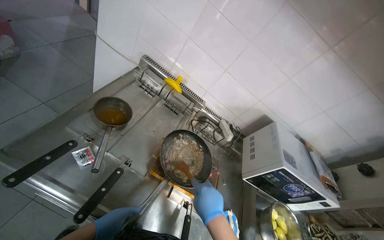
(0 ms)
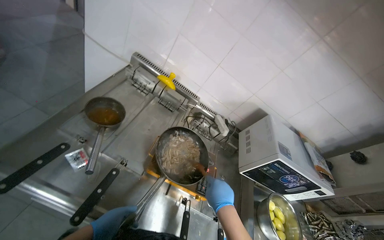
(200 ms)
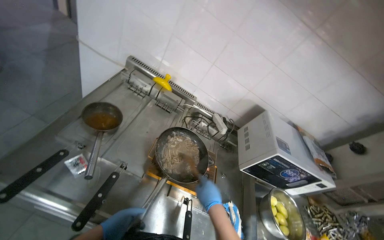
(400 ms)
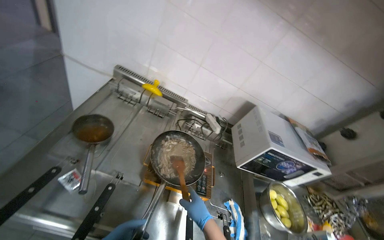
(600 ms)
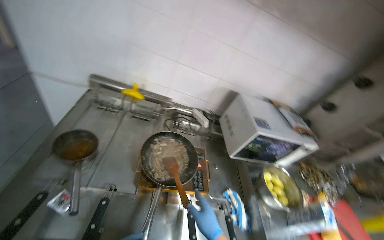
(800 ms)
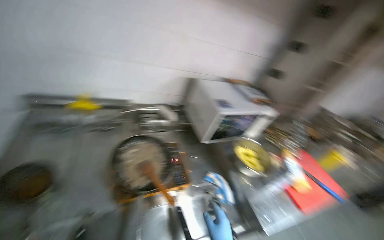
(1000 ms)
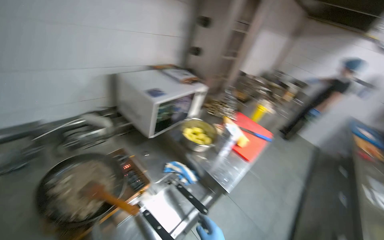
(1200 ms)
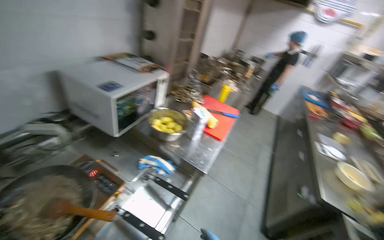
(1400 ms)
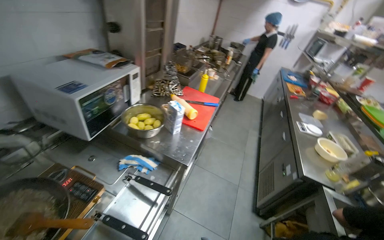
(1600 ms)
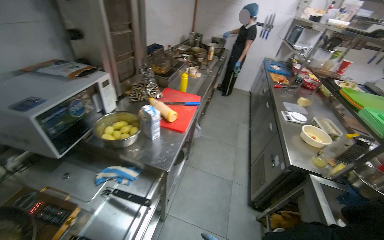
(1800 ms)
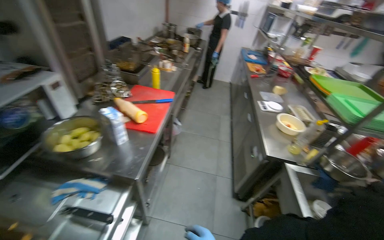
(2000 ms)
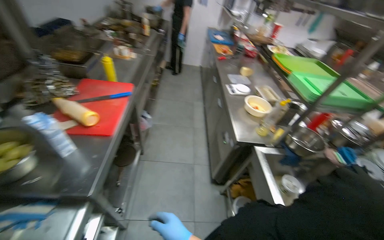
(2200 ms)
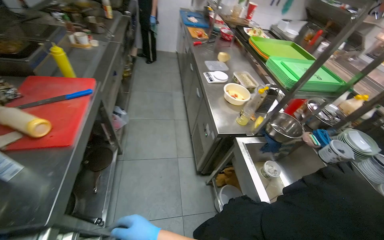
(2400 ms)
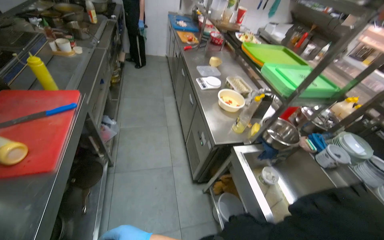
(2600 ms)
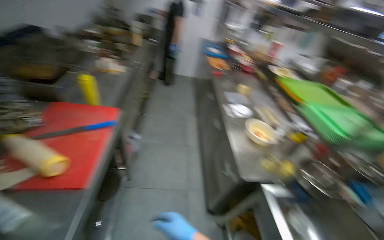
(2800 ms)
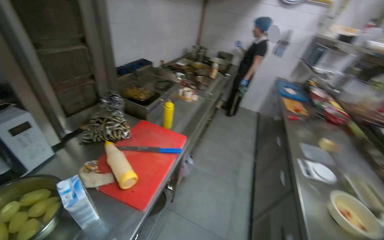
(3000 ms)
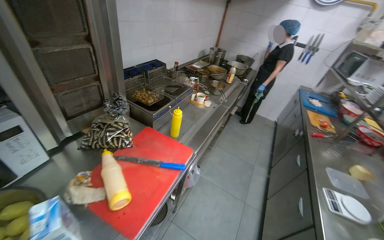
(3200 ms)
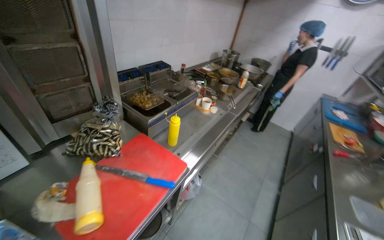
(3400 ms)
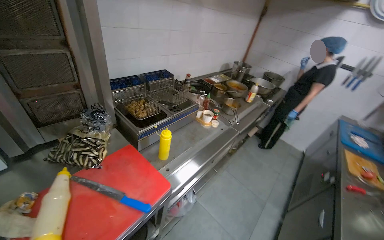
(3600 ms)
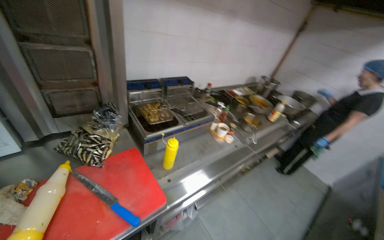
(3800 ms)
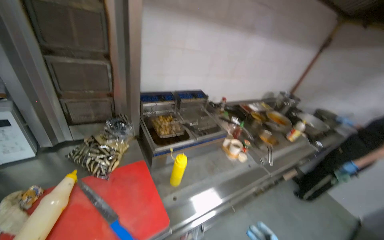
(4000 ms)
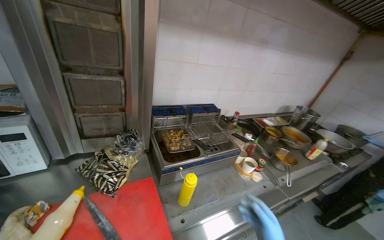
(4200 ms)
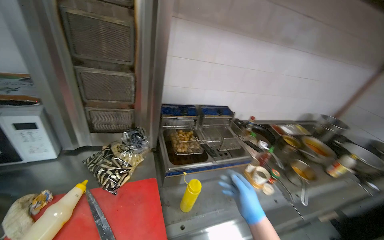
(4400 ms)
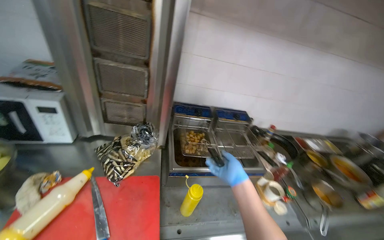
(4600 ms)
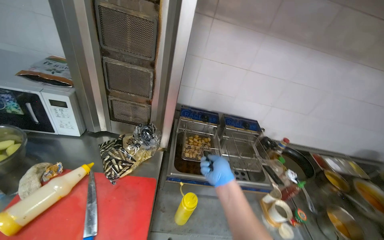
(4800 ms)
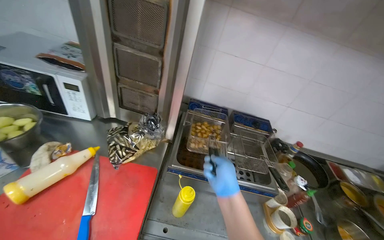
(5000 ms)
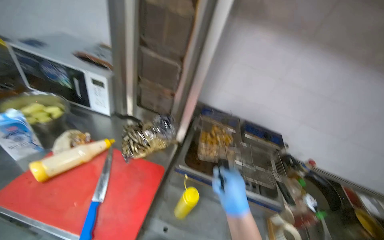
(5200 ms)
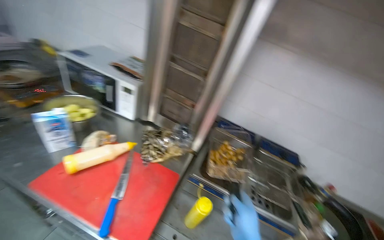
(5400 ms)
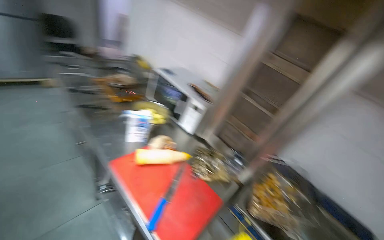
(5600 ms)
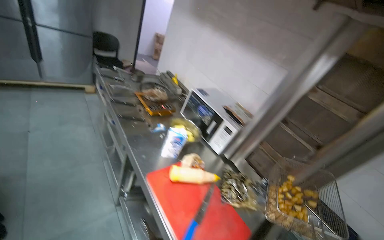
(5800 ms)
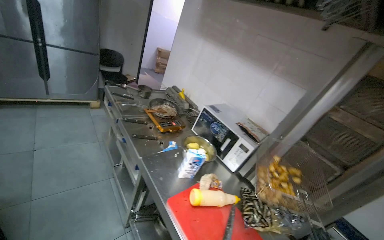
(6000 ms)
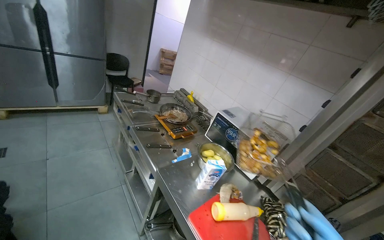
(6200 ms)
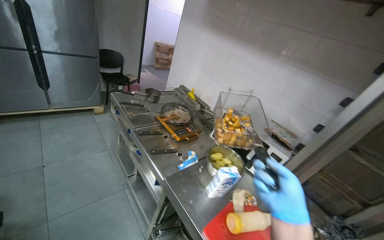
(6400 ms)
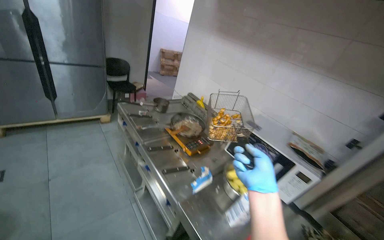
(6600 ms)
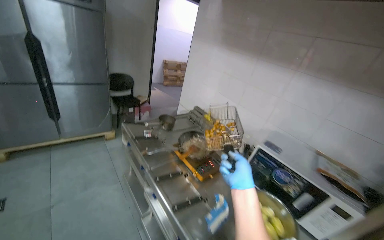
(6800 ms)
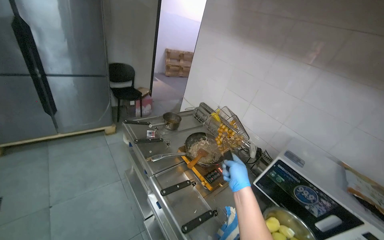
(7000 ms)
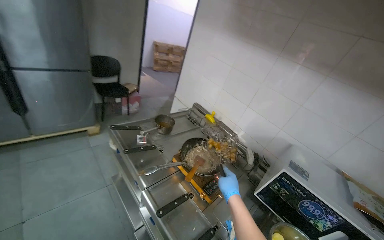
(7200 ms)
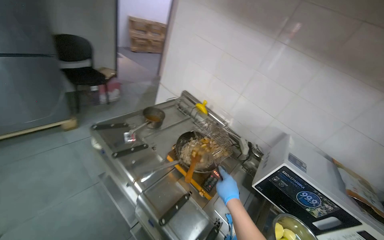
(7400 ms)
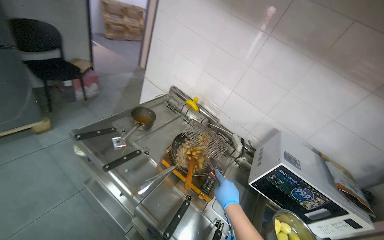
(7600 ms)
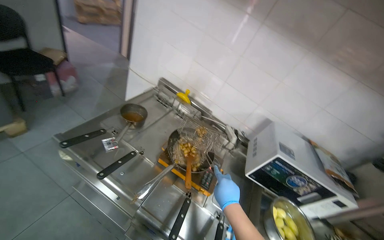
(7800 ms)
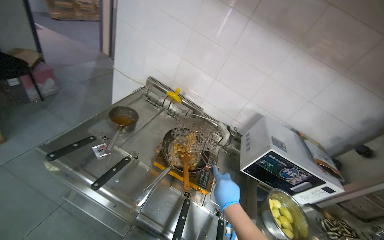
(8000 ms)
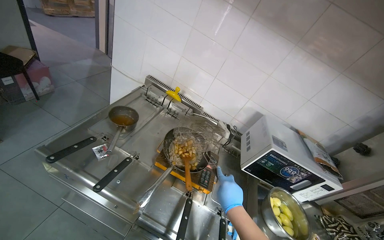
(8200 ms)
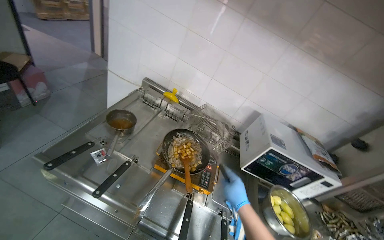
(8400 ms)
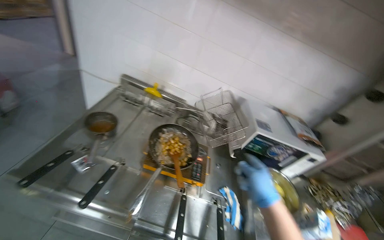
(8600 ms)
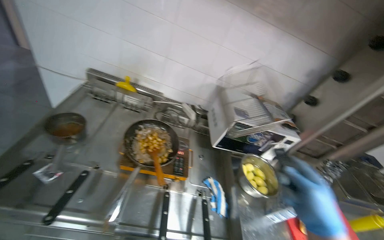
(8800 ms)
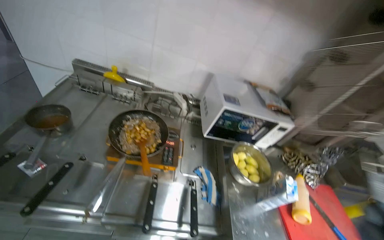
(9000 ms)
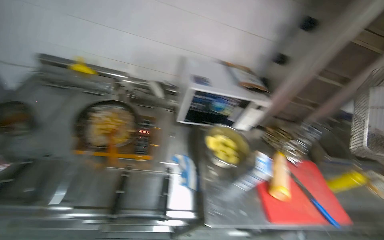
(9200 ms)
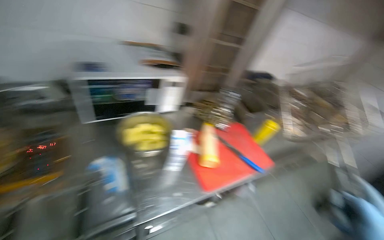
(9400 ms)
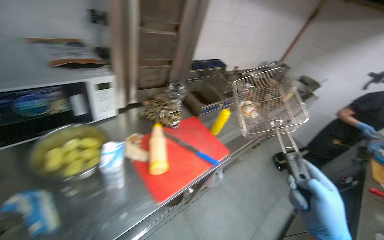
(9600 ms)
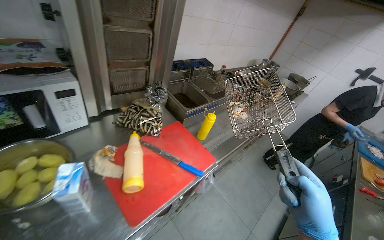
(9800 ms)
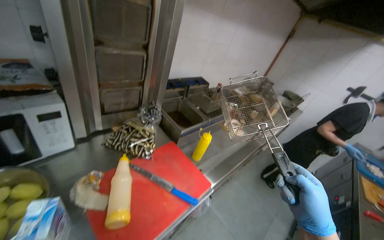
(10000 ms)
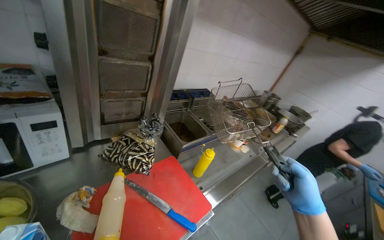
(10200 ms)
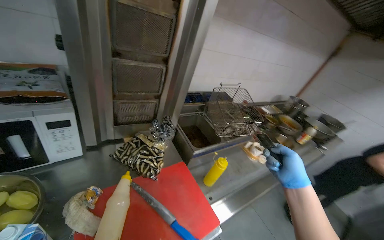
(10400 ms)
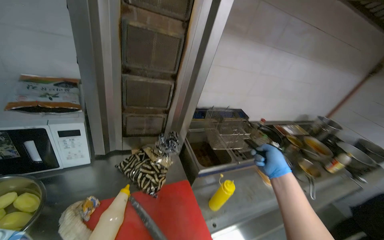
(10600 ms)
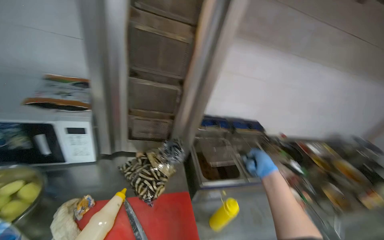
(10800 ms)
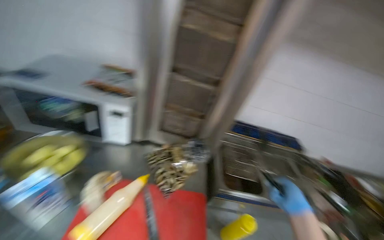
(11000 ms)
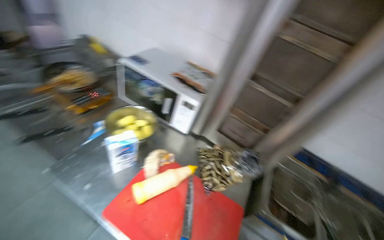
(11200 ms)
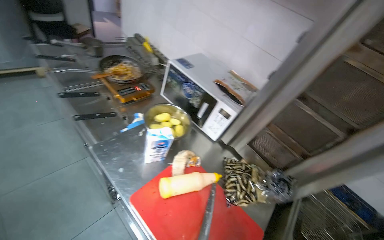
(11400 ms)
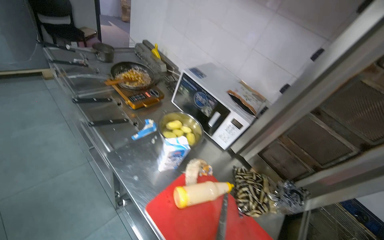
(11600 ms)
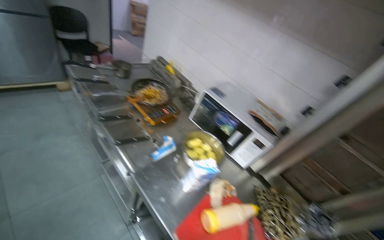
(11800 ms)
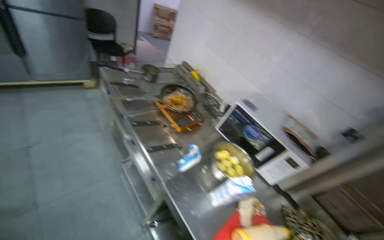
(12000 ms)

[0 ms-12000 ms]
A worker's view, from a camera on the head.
Job: preparing food.
The whole recording: Cooking meal and garnishing before serving. The worker cooks the meal on the gas stove, garnishes it with herbs, and places it into a white dish.
0 ms to 1600 ms: The wearer's head swings approximately 85 degrees to the right. The view tilts some 20 degrees downward.
1600 ms to 3000 ms: The wearer moves approximately 60 cm.
3000 ms to 4400 ms: The camera travels about 60 cm. The wearer looks approximately 50 degrees further to the left. The view tips upward by some 15 degrees.
4400 ms to 6000 ms: The wearer's head swings about 70 degrees to the left. The wearer looks about 25 degrees further upward.
6000 ms to 7600 ms: The head travels approximately 1 m. The wearer looks approximately 15 degrees further to the right. The wearer looks roughly 15 degrees further downward.
7600 ms to 9000 ms: The wearer's head swings approximately 30 degrees to the right. The view tilts about 15 degrees downward.
9000 ms to 10400 ms: The camera is carried approximately 80 cm. The head rotates about 35 degrees to the right.
10400 ms to 12000 ms: The head turns to the left by roughly 80 degrees. The view tips upward by about 15 degrees.

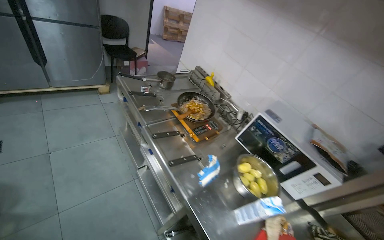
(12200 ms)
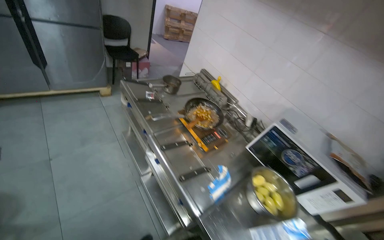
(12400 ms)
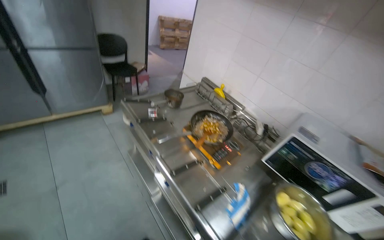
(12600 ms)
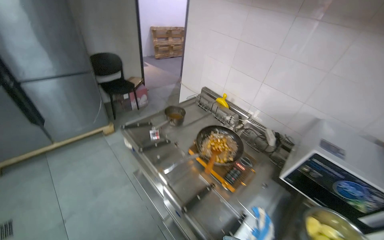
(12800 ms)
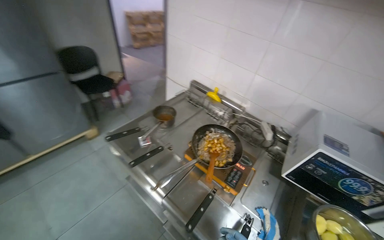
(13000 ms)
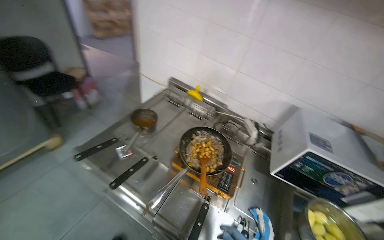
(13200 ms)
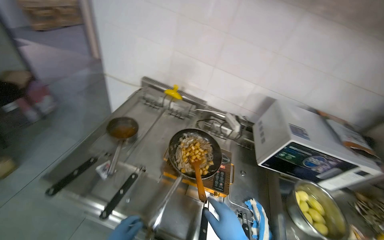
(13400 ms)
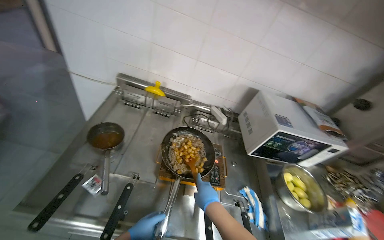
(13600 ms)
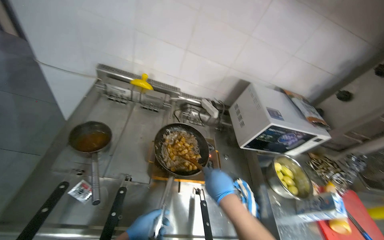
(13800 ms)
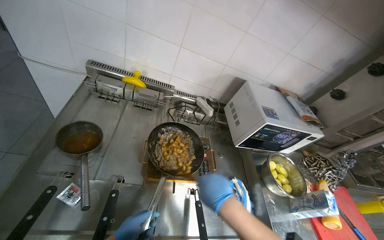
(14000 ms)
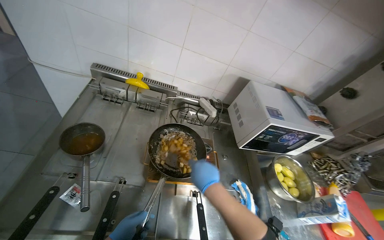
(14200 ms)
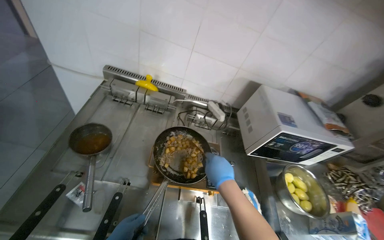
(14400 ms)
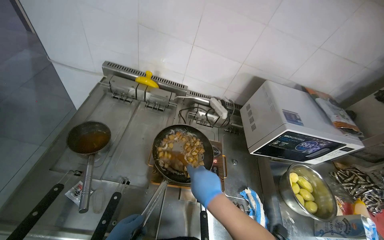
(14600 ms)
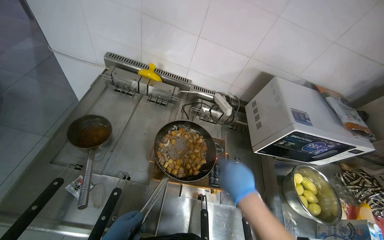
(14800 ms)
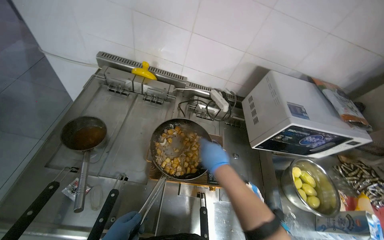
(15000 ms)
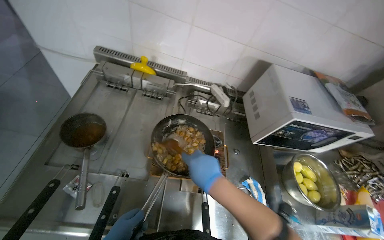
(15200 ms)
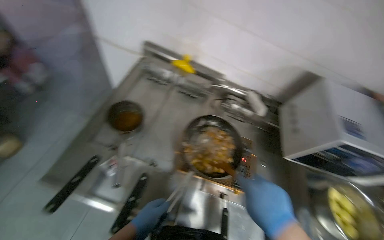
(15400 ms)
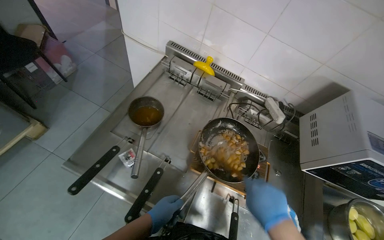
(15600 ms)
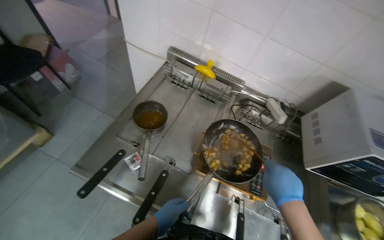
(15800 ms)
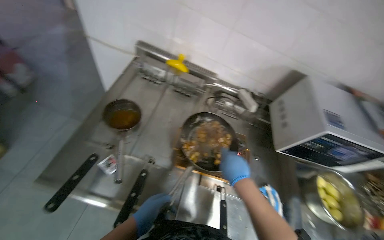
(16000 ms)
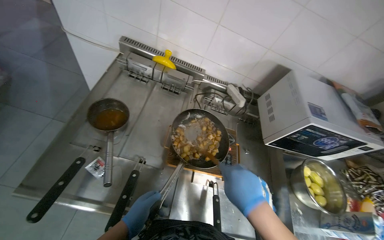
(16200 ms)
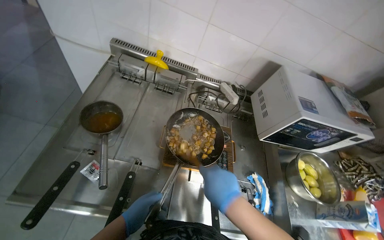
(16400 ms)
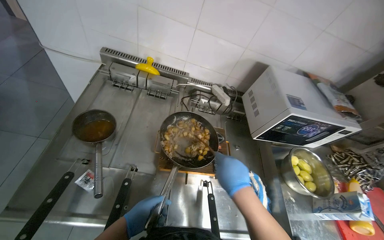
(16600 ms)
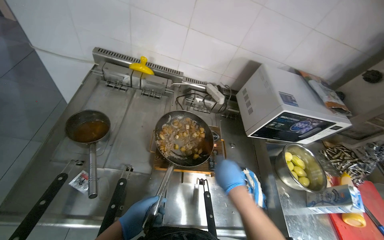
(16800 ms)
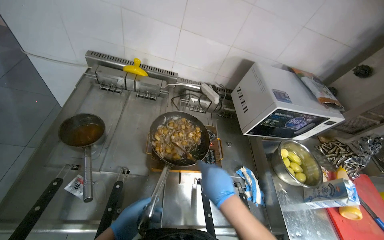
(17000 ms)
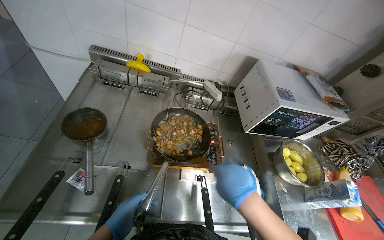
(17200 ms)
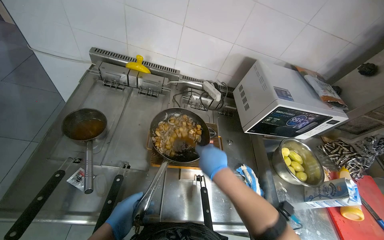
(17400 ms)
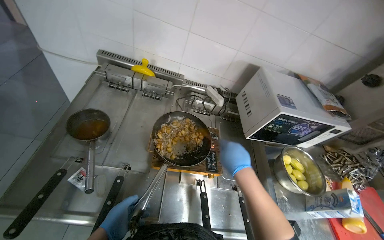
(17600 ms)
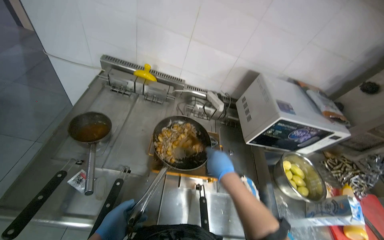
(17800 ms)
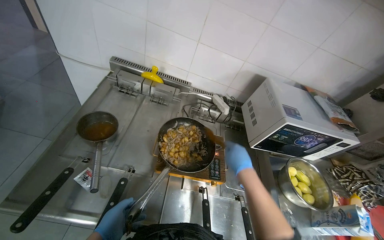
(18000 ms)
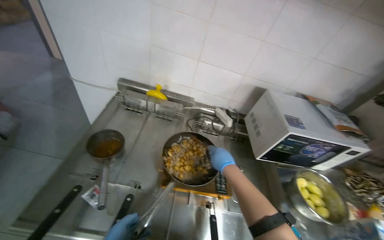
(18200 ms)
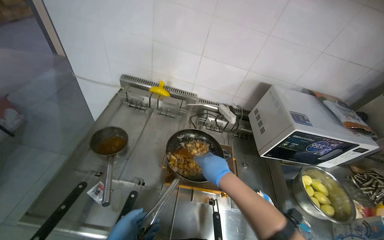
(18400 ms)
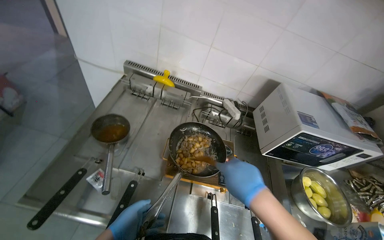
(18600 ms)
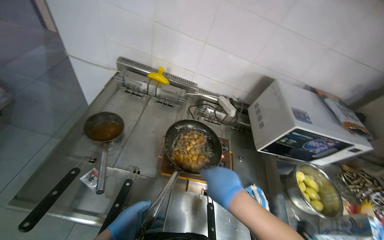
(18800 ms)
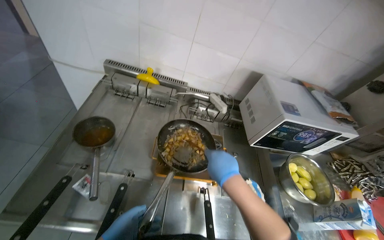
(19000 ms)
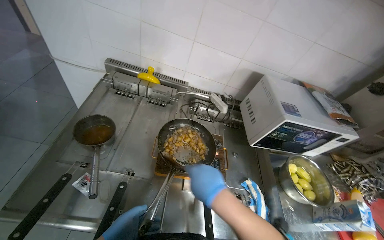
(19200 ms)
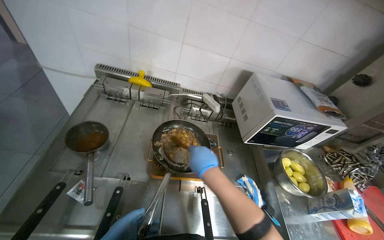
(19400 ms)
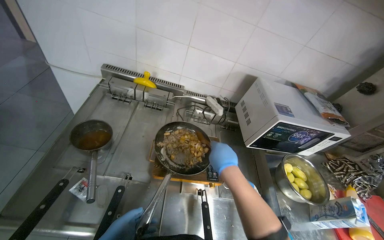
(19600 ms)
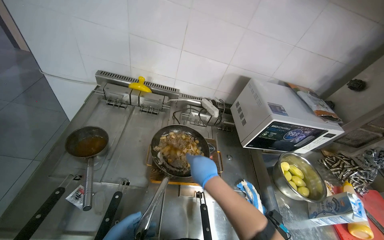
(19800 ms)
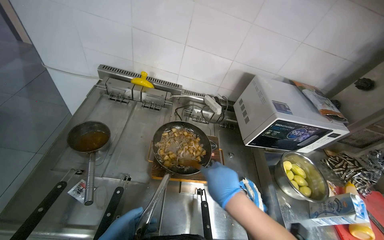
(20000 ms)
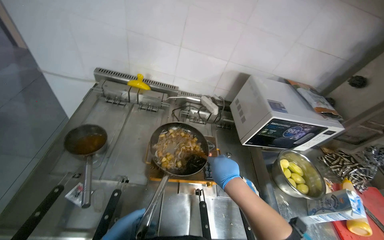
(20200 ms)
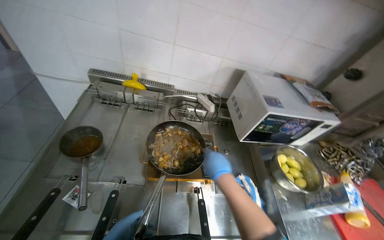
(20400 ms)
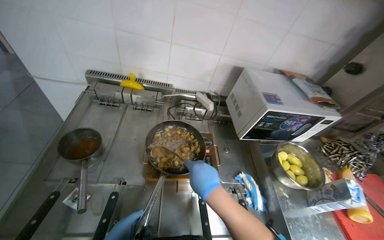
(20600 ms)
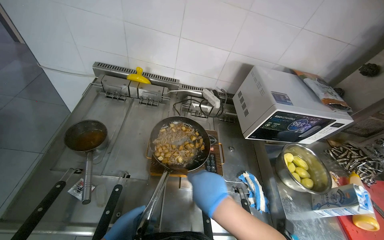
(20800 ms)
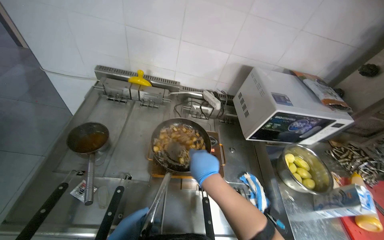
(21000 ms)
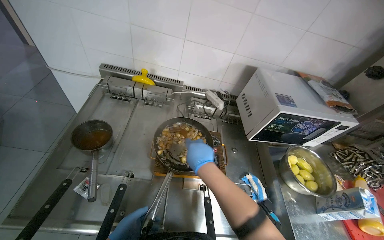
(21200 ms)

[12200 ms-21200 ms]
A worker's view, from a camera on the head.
Job: preparing food.
The whole recording: Cooking meal and garnishing before serving. The worker cooks the meal on the gas stove, garnishes it with herbs, and places it into a white dish.
12200 ms to 13800 ms: The camera is carried some 80 cm. The head turns to the right by roughly 50 degrees. The view tips downward by some 15 degrees.
